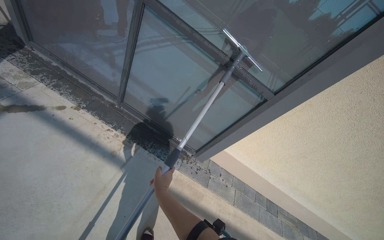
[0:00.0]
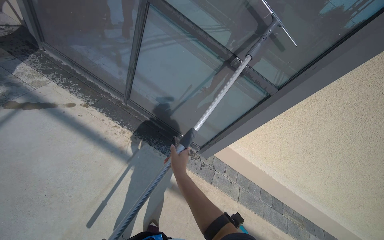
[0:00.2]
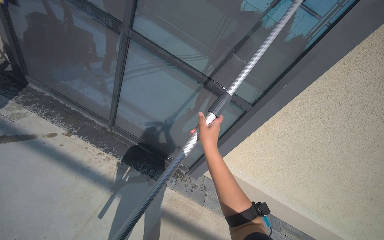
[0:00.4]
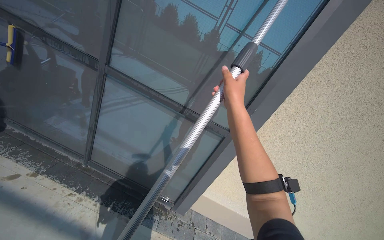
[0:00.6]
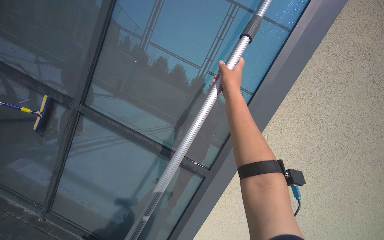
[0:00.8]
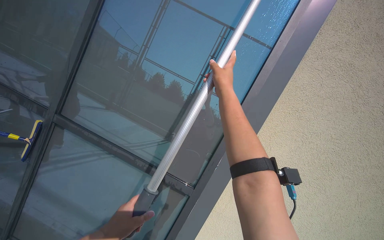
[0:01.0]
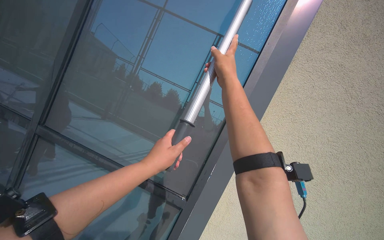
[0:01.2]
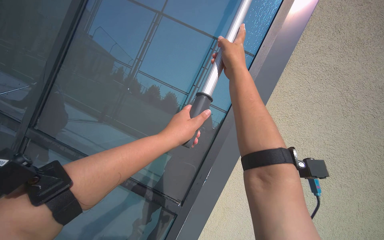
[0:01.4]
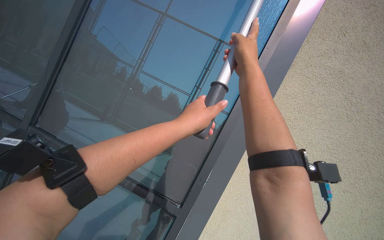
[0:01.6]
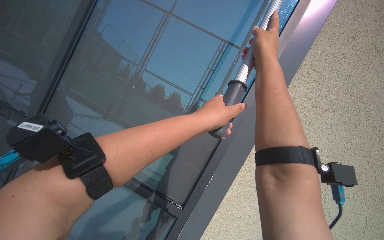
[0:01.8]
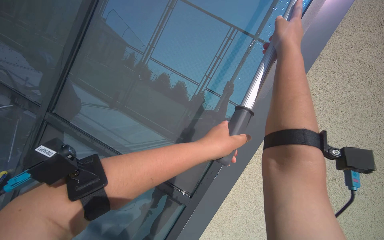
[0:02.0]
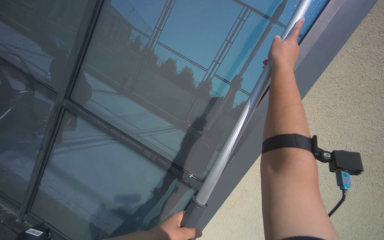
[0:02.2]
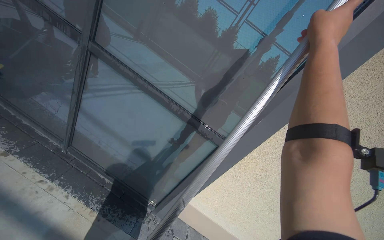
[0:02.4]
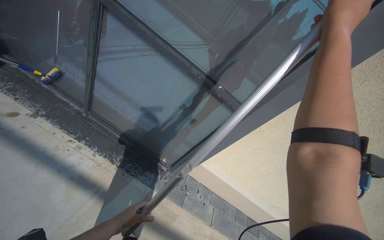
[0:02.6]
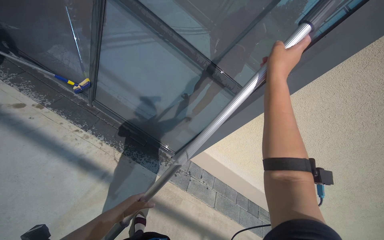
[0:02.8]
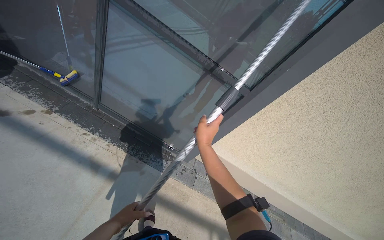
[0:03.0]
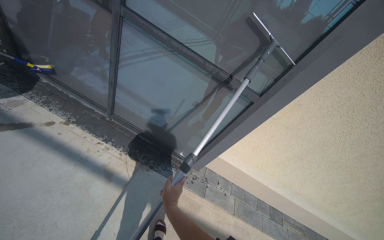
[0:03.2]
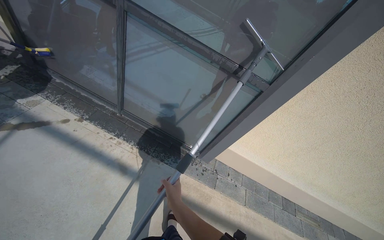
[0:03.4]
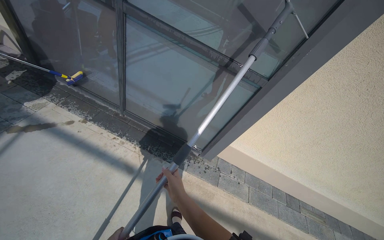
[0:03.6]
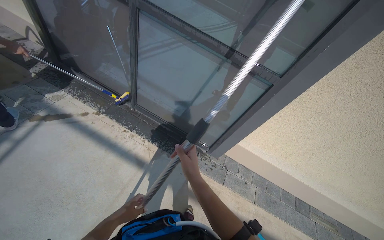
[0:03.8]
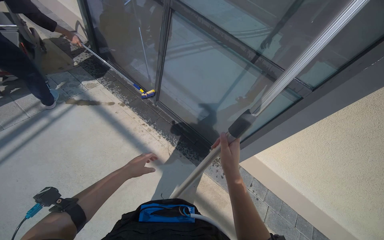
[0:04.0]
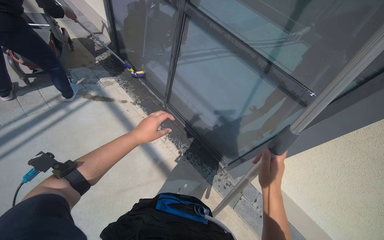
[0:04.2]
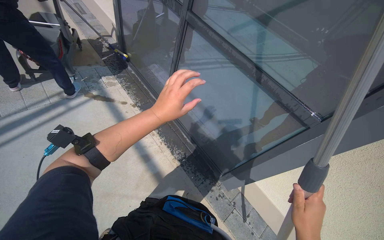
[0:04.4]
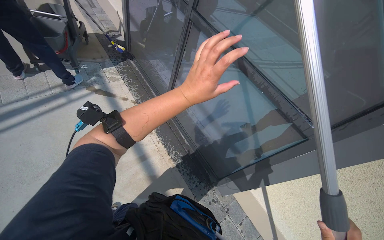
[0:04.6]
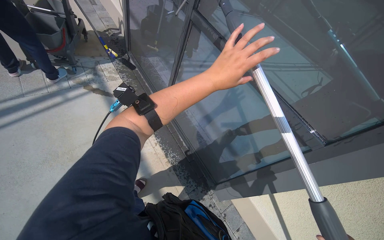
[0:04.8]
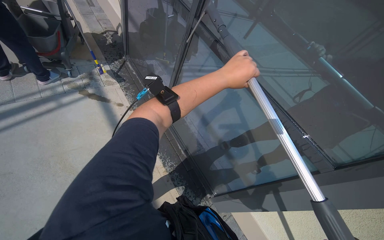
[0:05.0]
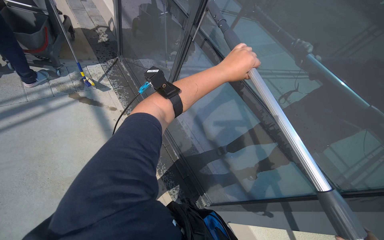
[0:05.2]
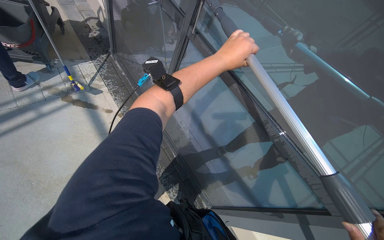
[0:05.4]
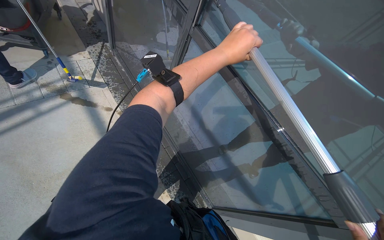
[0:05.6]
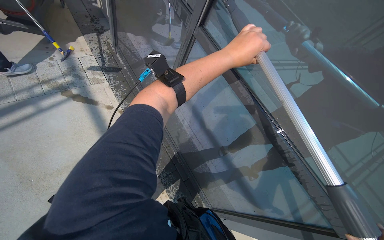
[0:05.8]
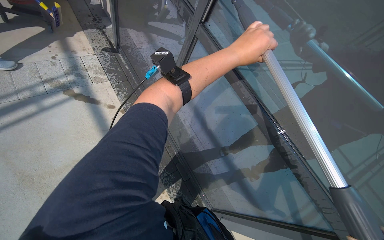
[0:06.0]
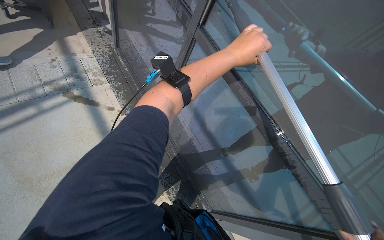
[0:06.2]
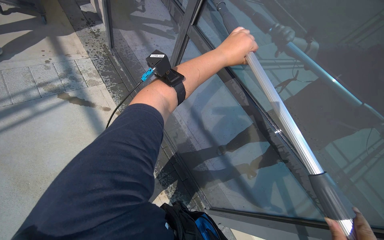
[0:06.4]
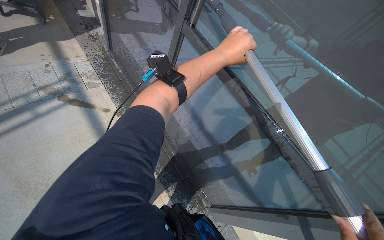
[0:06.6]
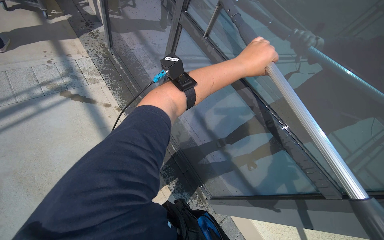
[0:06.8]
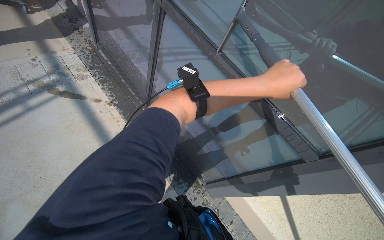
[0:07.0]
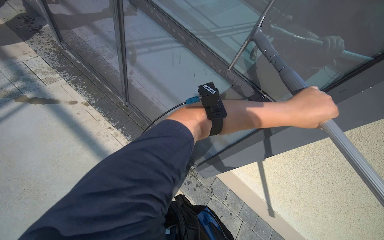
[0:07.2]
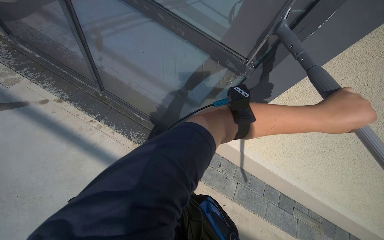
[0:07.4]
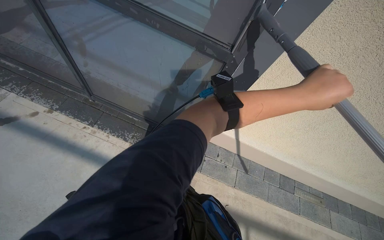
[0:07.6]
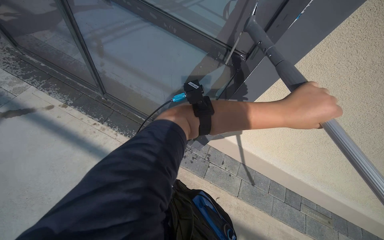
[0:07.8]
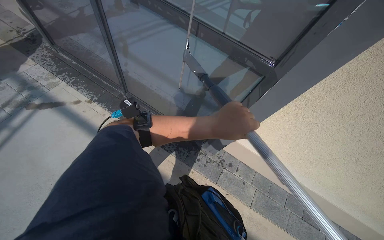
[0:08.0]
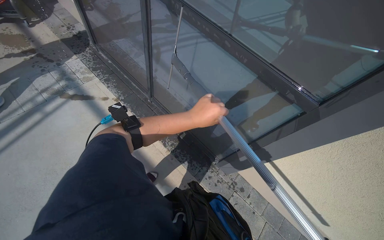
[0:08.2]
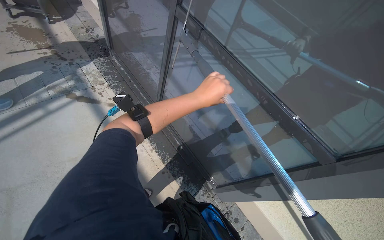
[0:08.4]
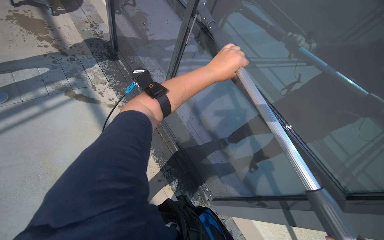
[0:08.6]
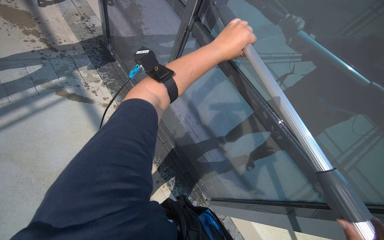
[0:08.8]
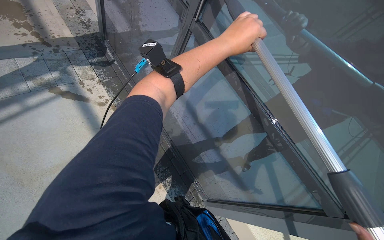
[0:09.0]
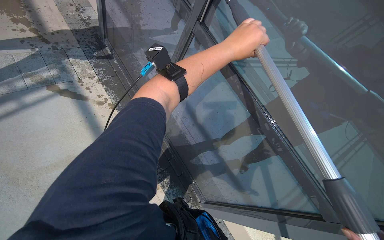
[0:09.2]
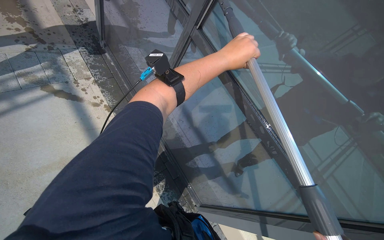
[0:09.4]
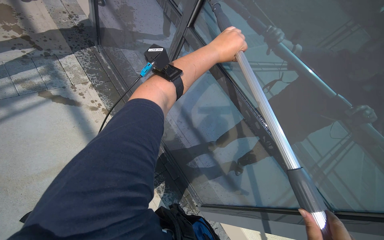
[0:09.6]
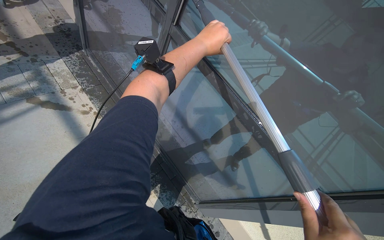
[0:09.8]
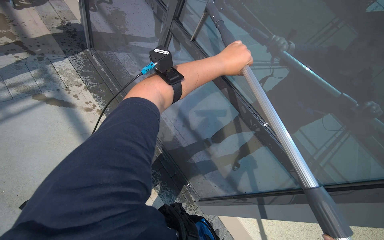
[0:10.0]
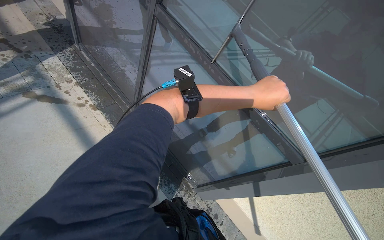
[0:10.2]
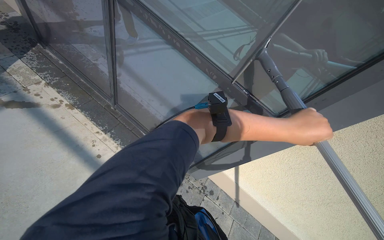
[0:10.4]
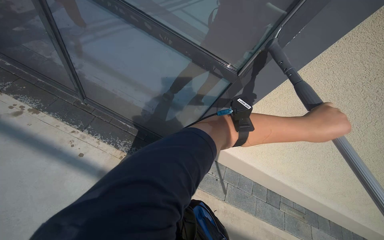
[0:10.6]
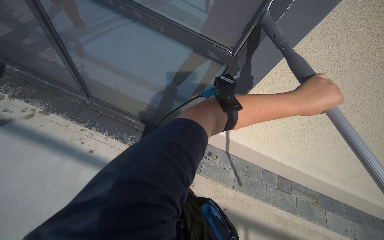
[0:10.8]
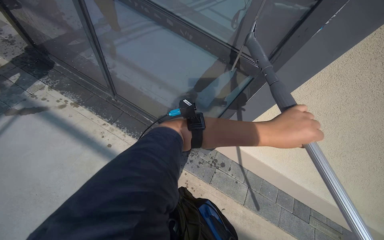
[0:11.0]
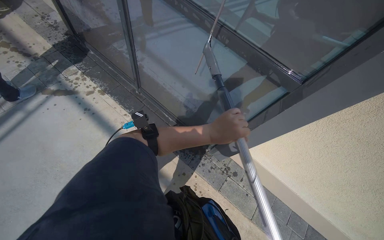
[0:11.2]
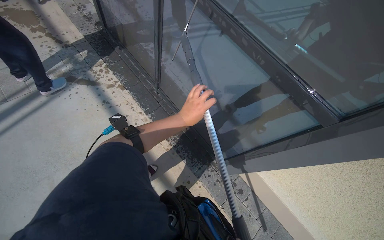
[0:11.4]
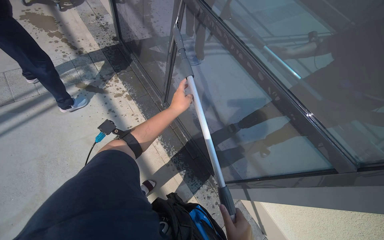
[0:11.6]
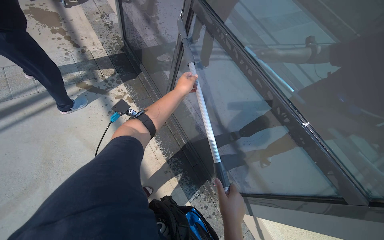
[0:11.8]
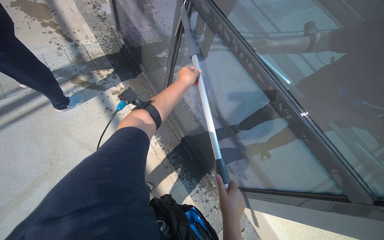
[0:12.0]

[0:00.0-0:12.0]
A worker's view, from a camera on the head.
Job: wiping surfaces.
The whole recording: Cleaning glass window with squeegee. The worker cleans the glass window using a squeegee, then a long pole with a squeegee attachment.
0:00.0 to 0:01.6: The head travels roughly 40 cm. The view tilts some 45 degrees upward.
0:01.6 to 0:03.0: The view tilts about 45 degrees downward.
0:03.0 to 0:04.4: The wearer looks about 30 degrees further to the left.
0:04.4 to 0:06.0: The left hand shifts approximately 35 cm up the picture and to the right.
0:06.0 to 0:07.6: The wearer looks roughly 35 degrees further to the right. The camera pitches downward, by about 15 degrees.
0:07.6 to 0:09.0: The head travels approximately 50 cm. The scene rotates clockwise by roughly 35 degrees.
0:09.0 to 0:10.4: The left hand shifts roughly 50 cm down the picture and to the right.
0:10.4 to 0:12.0: The head rotates some 20 degrees to the left. The left hand travels to the left, farther from the camera and up the picture by some 60 cm.

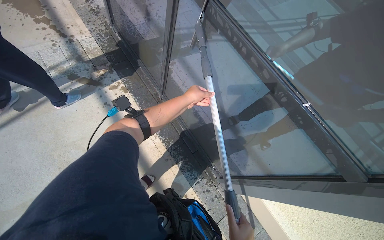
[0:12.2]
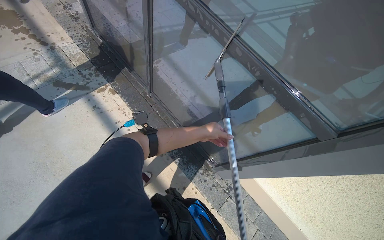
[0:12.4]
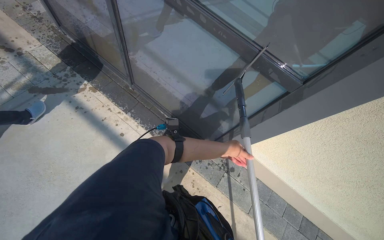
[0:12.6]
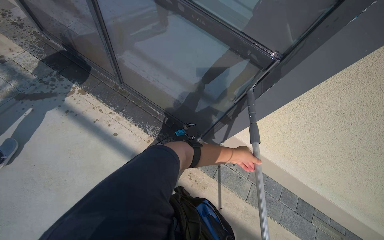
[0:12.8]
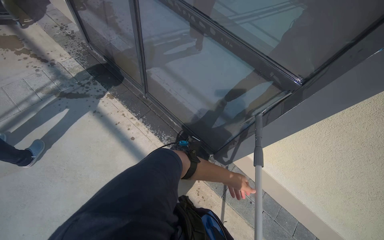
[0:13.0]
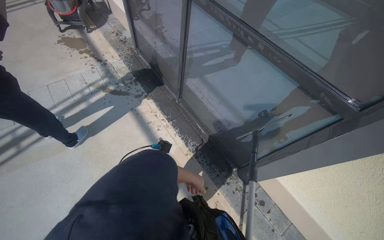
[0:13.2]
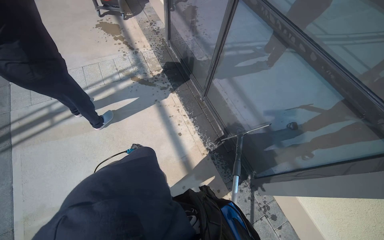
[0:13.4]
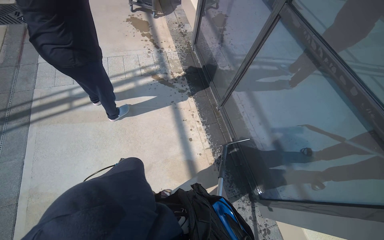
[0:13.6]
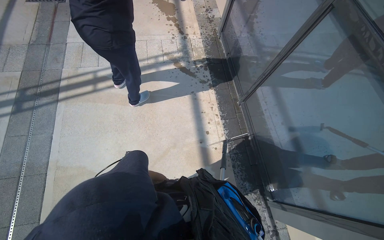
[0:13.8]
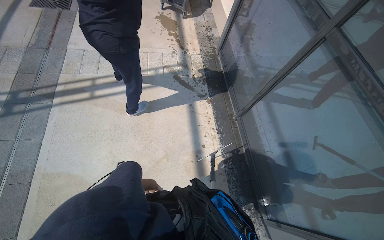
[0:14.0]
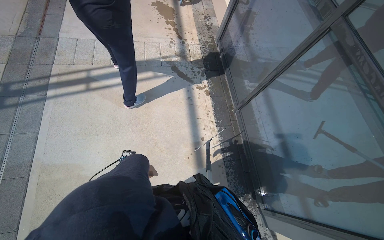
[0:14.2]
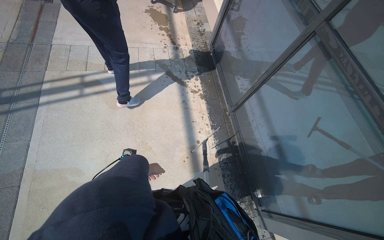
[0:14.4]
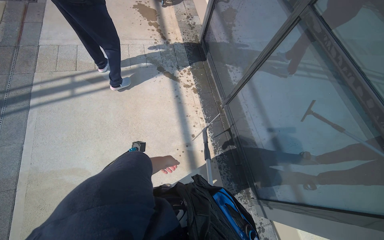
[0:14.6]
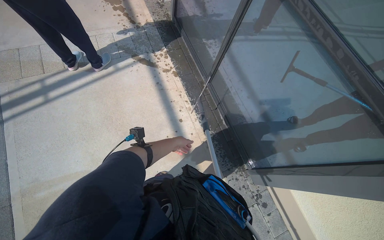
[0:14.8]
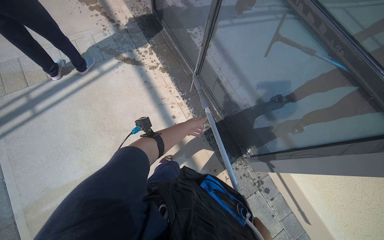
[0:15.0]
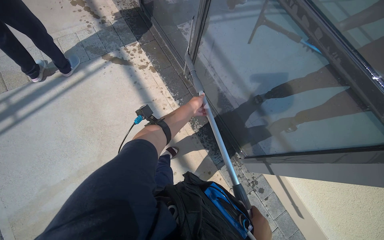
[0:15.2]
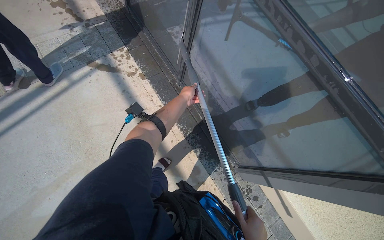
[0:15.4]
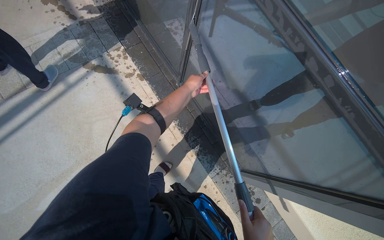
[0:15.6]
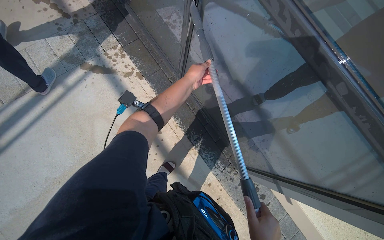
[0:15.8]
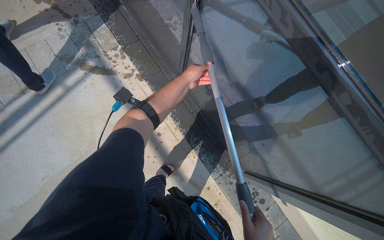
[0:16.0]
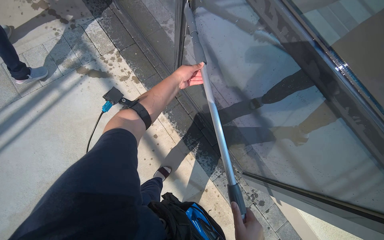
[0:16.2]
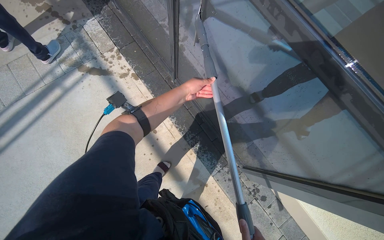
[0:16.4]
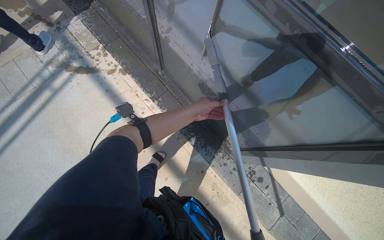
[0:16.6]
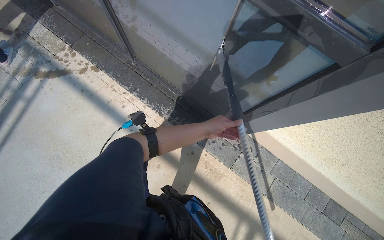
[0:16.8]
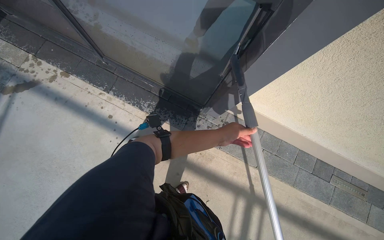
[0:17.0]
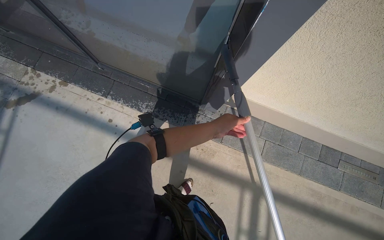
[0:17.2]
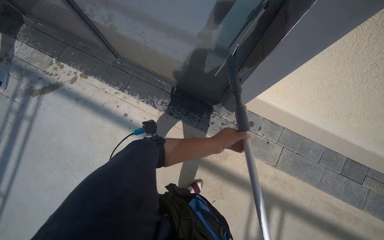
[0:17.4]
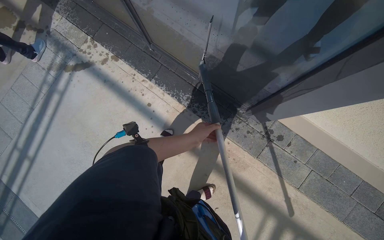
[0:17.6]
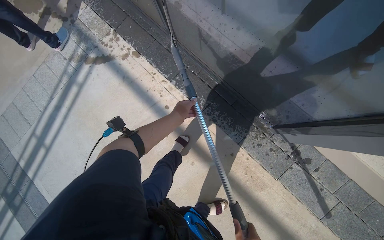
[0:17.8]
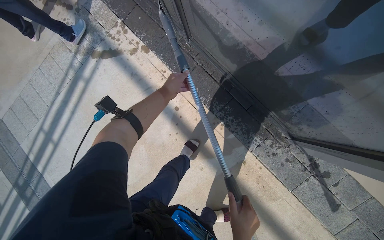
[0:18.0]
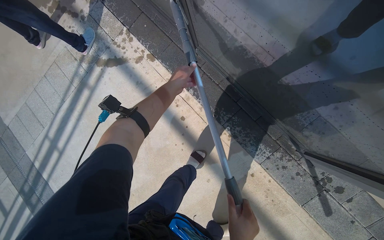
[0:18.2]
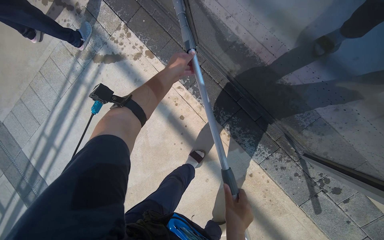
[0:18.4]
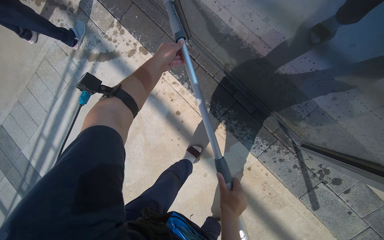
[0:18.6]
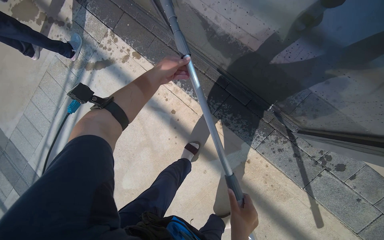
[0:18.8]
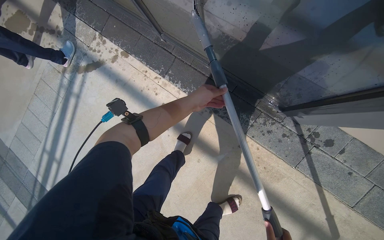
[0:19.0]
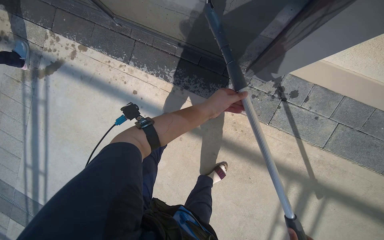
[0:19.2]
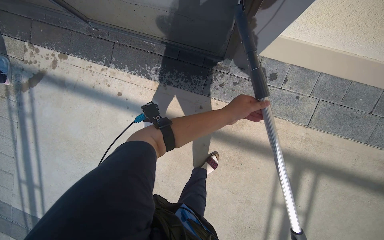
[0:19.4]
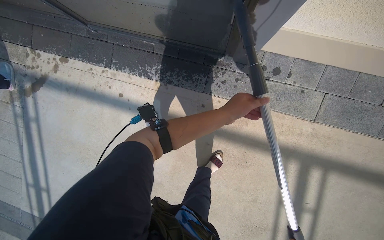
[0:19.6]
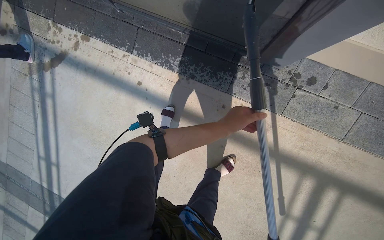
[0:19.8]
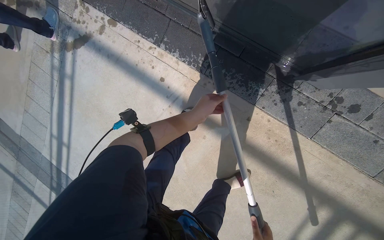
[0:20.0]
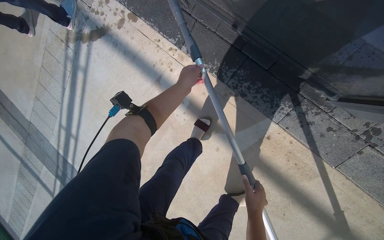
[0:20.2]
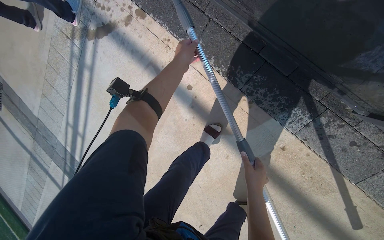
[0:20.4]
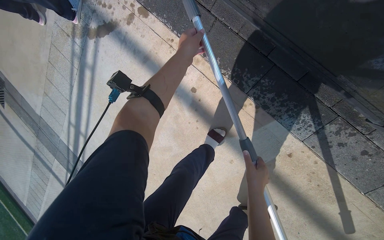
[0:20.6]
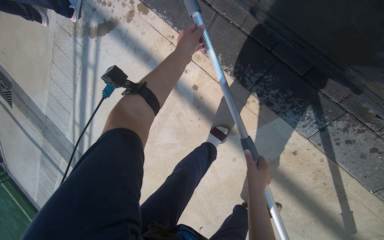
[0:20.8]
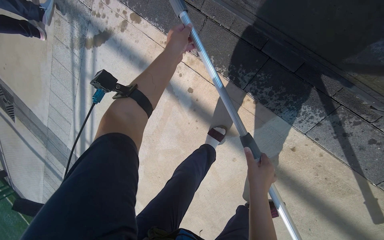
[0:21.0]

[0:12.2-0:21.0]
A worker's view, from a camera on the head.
Job: wiping surfaces.
The whole recording: Cleaning glass window with squeegee. The worker cleans the glass window using a squeegee, then a long pole with a squeegee attachment.
0:12.2 to 0:13.6: The wearer looks some 20 degrees further to the left.
0:13.6 to 0:15.2: The view tips downward by roughly 10 degrees.
0:16.6 to 0:18.0: The wearer looks about 15 degrees further downward.
0:18.0 to 0:19.6: The wearer moves roughly 50 cm. Everything in view rotates about 30 degrees counterclockwise.
0:19.6 to 0:21.0: The camera is carried approximately 60 cm. The wearer's head swings some 25 degrees to the left. The view tips downward by approximately 15 degrees.
